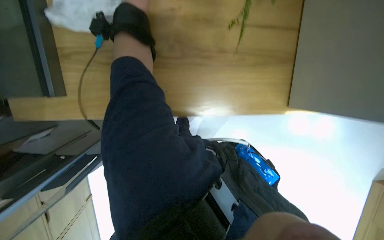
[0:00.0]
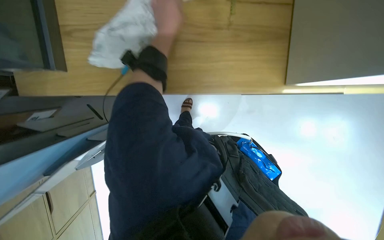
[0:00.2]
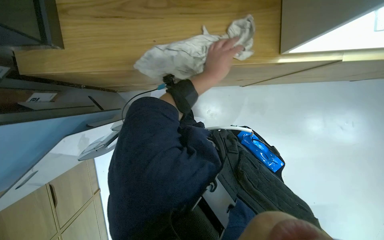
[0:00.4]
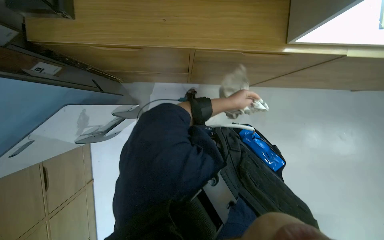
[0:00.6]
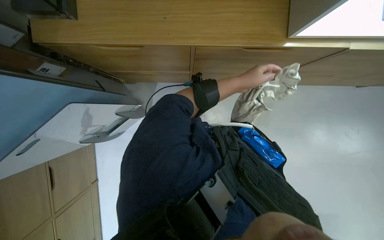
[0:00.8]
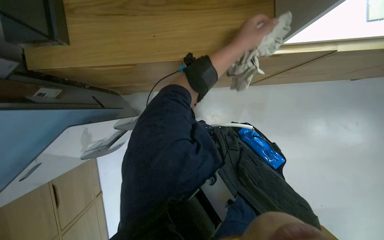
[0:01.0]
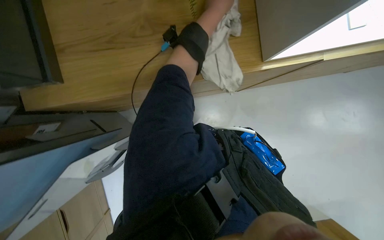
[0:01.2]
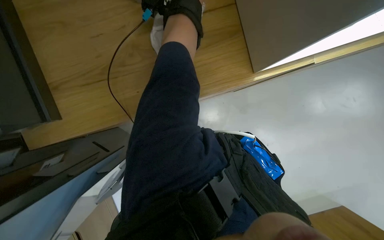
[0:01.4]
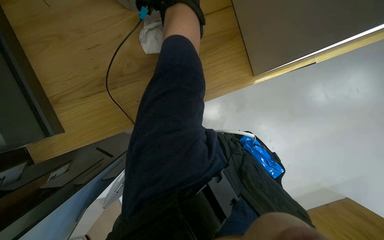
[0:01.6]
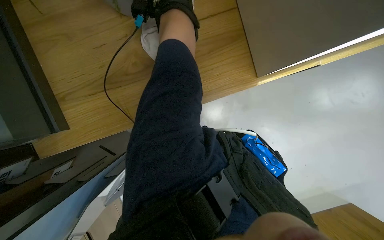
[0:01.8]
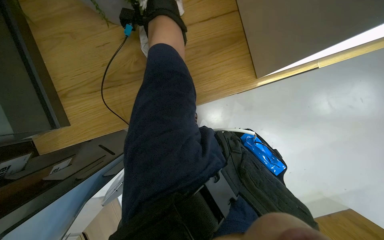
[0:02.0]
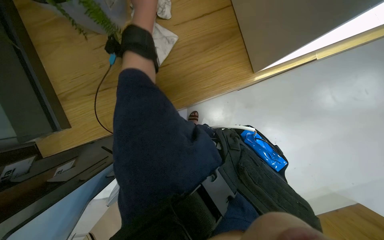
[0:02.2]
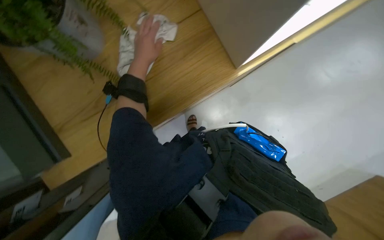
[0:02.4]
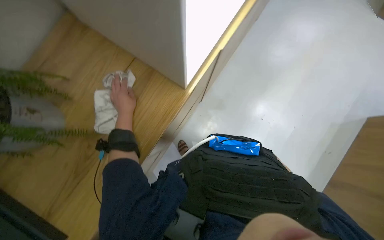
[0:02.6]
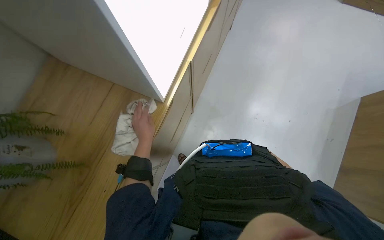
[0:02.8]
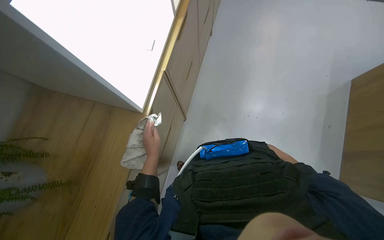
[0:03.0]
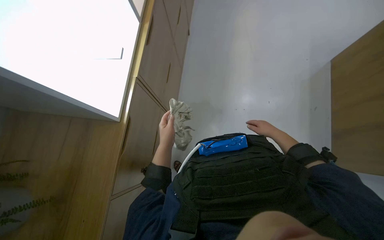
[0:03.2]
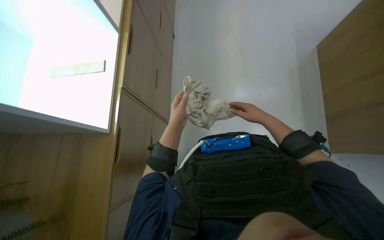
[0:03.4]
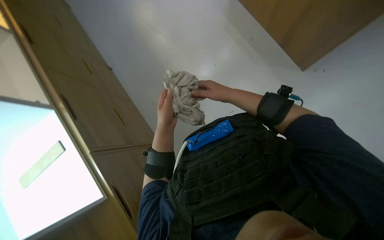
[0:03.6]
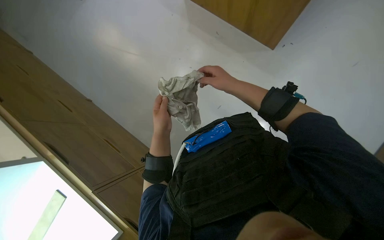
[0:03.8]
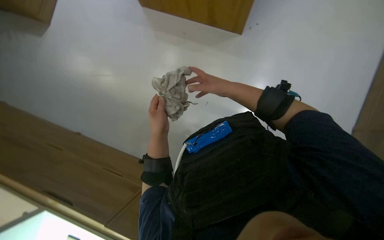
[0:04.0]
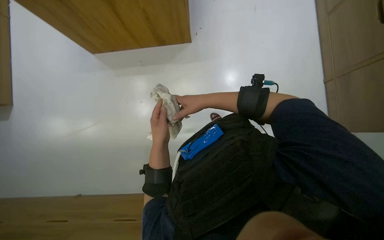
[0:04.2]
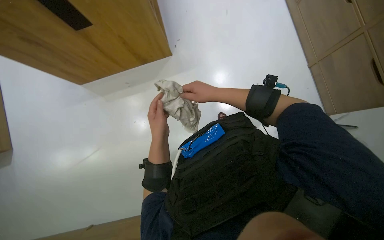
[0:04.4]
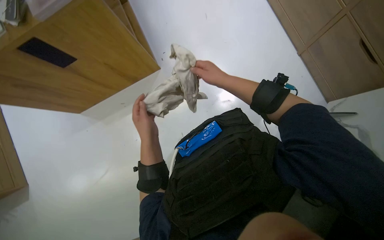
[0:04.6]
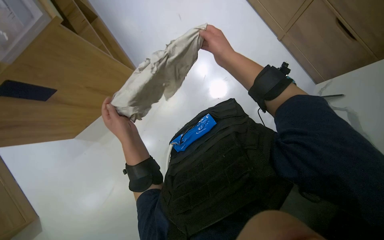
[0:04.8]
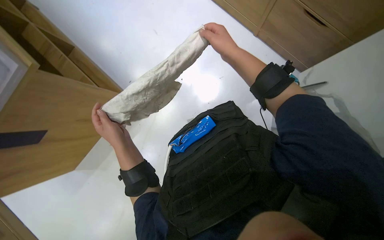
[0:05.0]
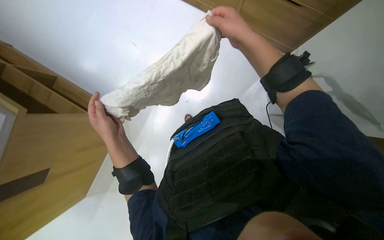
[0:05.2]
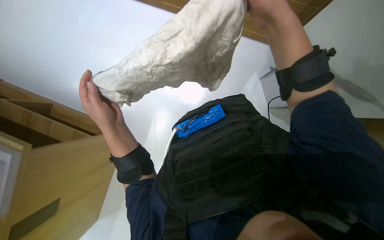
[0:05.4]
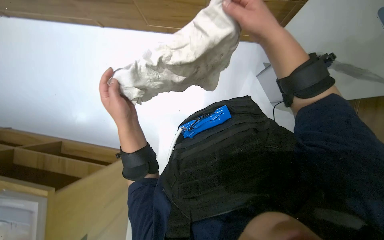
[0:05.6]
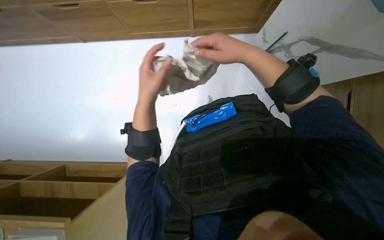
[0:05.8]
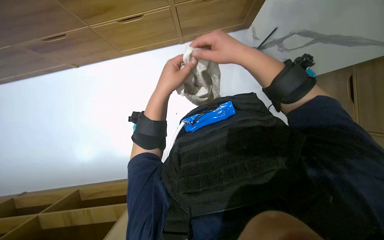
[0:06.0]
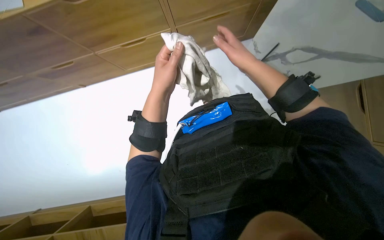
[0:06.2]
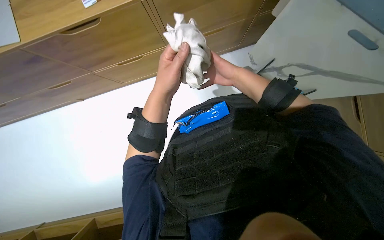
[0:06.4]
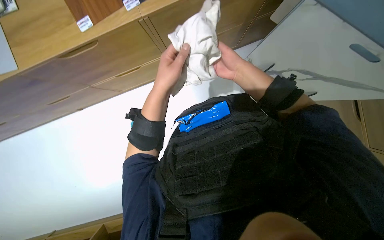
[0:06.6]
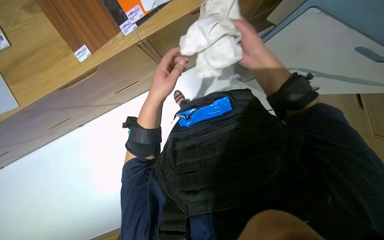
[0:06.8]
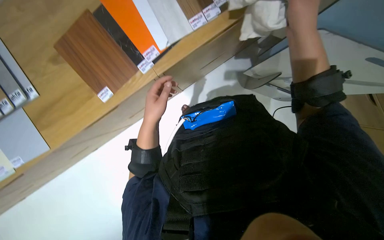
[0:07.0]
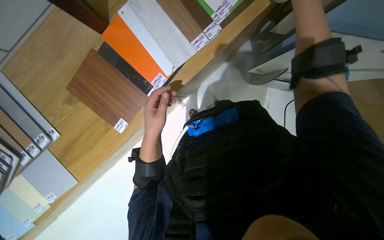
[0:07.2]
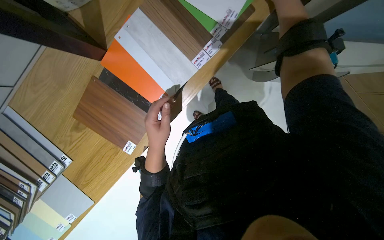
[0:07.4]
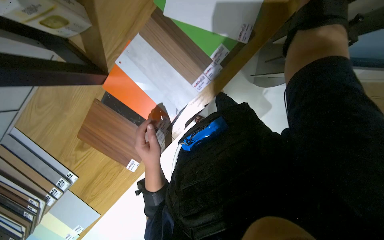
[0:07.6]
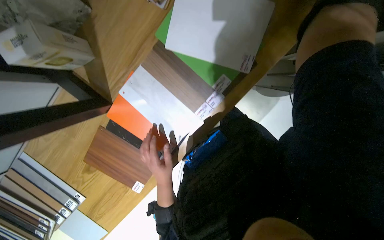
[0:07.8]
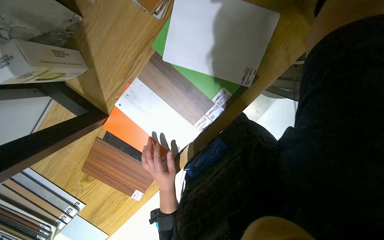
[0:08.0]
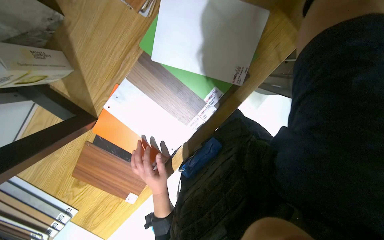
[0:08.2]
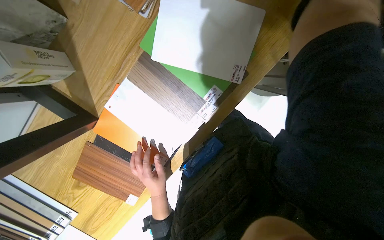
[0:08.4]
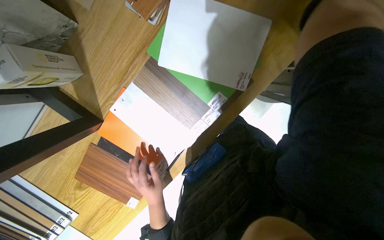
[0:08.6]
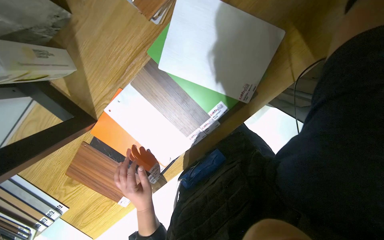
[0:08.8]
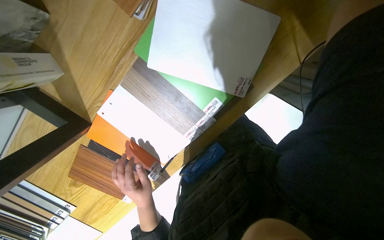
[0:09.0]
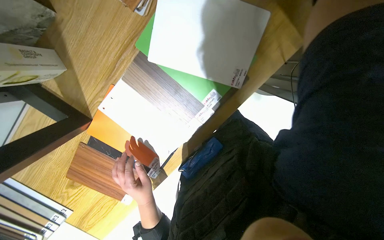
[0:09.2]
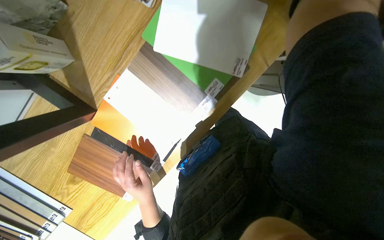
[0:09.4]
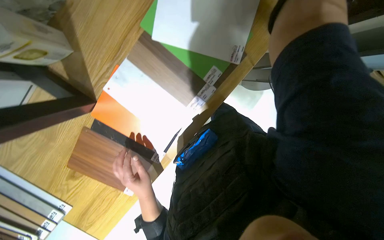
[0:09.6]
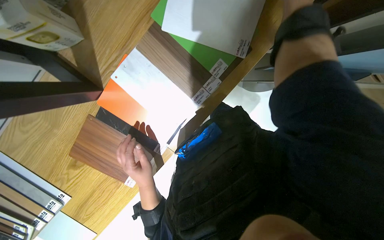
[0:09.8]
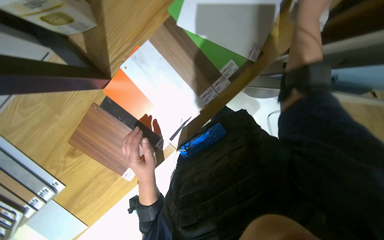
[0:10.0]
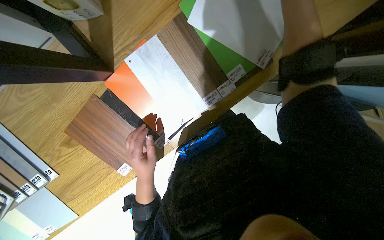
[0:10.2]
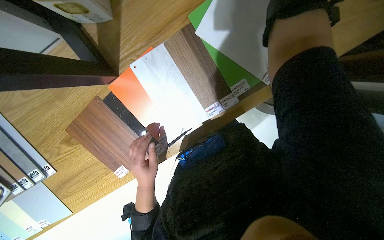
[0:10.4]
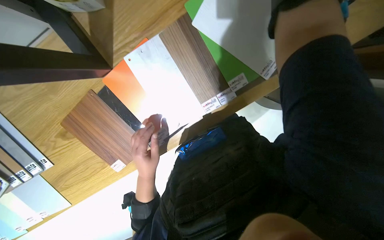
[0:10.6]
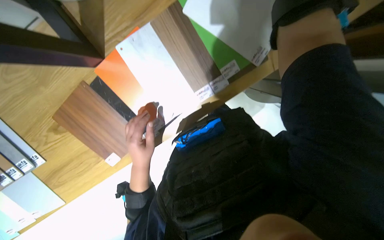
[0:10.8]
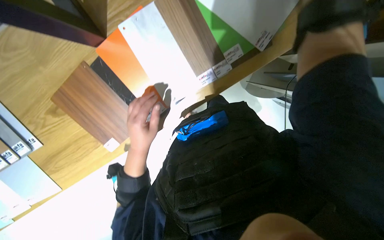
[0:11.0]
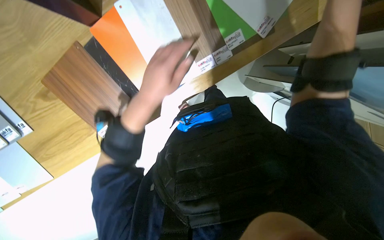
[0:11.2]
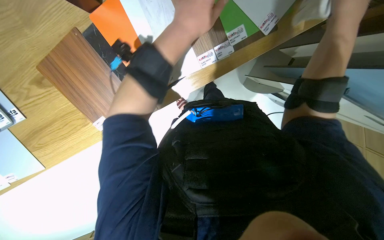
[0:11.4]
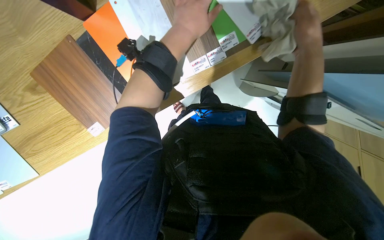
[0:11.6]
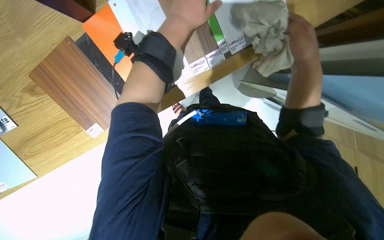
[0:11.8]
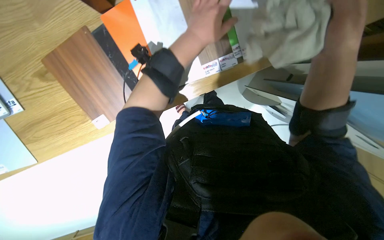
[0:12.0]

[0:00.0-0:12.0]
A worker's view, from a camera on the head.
Job: wiping surfaces.
The whole recording: Wiping wooden surfaces. The worker wipes various wooden surfaces and pieces with a white cloth.
0:01.6 to 0:03.0: The view tips upward by about 15 degrees. Everything in view rotates approximately 45 degrees counterclockwise.
0:03.0 to 0:04.4: The left hand is displaced up the picture by about 15 cm.
0:10.4 to 0:12.0: The left hand moves up the picture, to the right and nearer to the camera, roughly 30 cm.

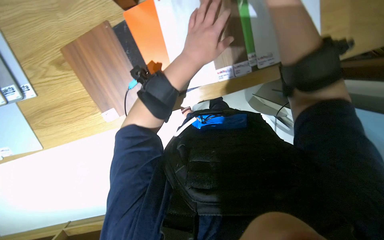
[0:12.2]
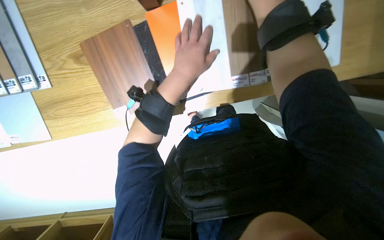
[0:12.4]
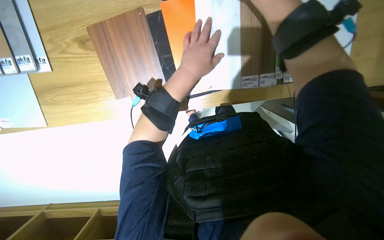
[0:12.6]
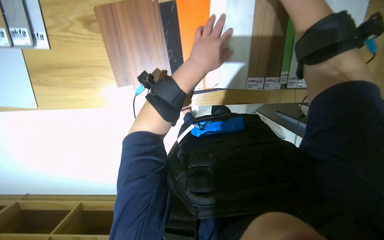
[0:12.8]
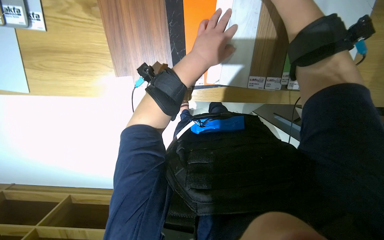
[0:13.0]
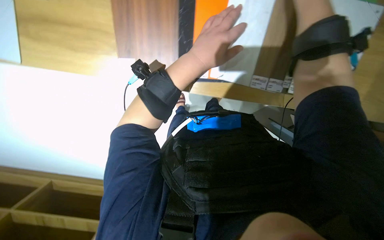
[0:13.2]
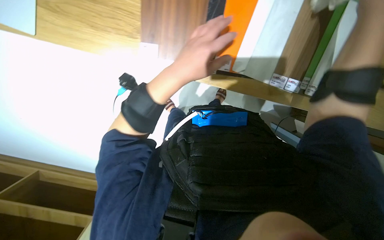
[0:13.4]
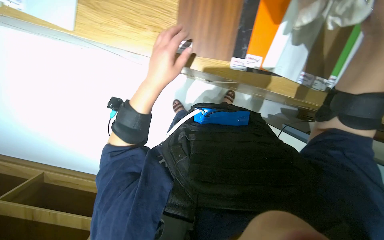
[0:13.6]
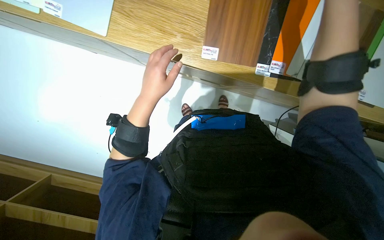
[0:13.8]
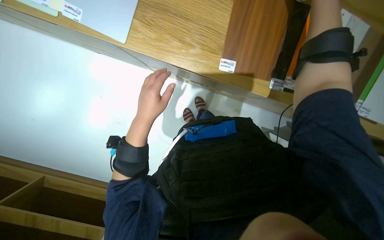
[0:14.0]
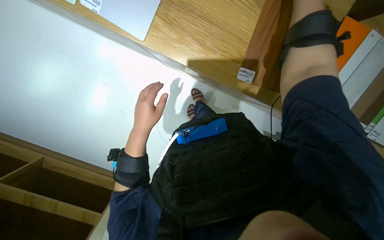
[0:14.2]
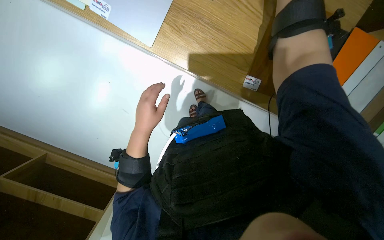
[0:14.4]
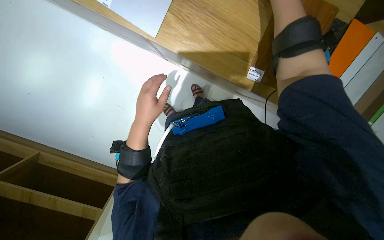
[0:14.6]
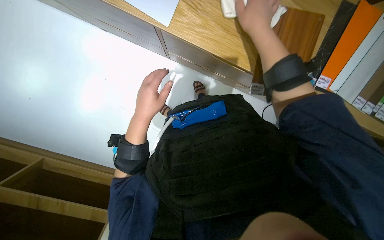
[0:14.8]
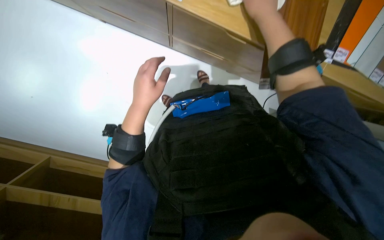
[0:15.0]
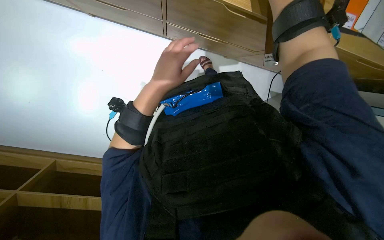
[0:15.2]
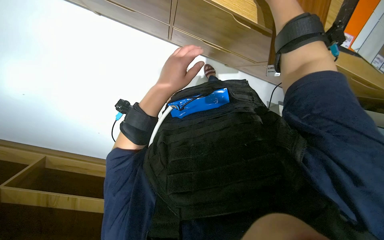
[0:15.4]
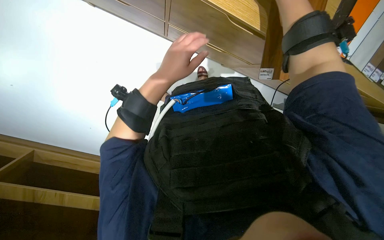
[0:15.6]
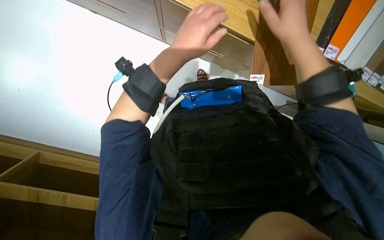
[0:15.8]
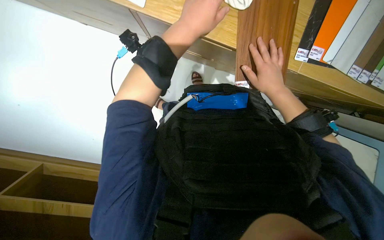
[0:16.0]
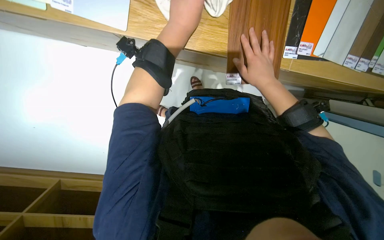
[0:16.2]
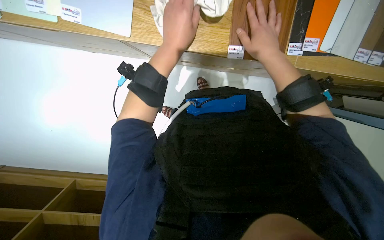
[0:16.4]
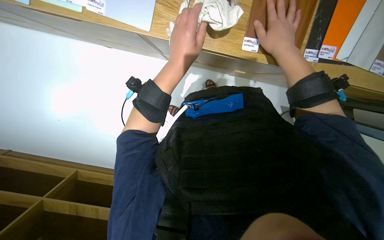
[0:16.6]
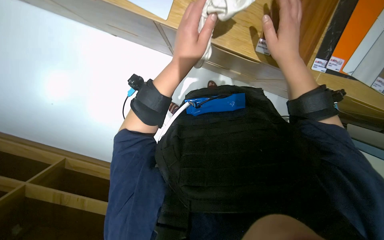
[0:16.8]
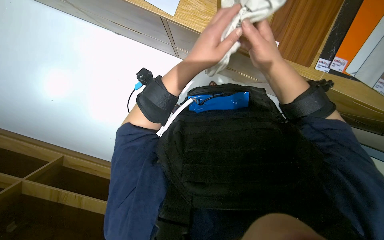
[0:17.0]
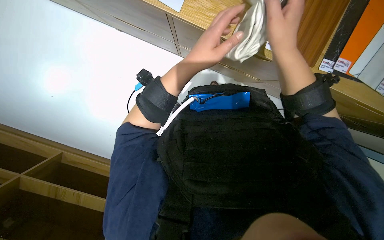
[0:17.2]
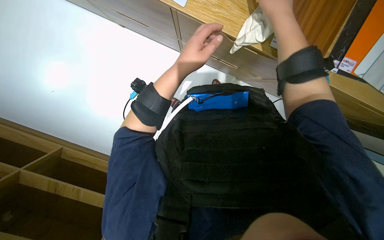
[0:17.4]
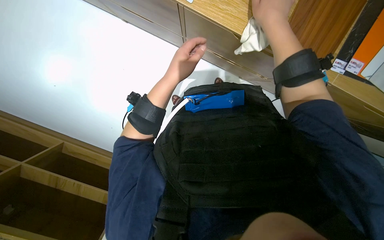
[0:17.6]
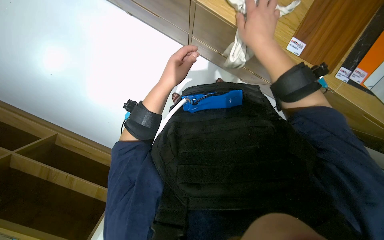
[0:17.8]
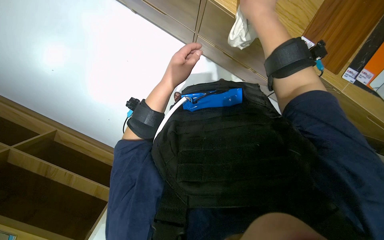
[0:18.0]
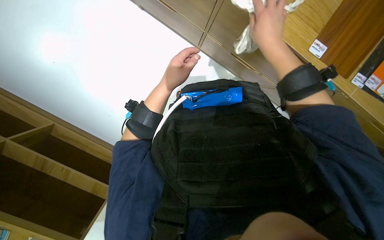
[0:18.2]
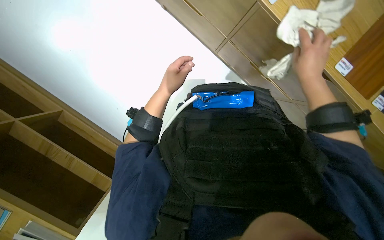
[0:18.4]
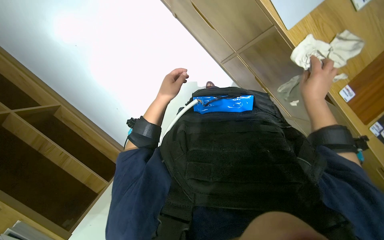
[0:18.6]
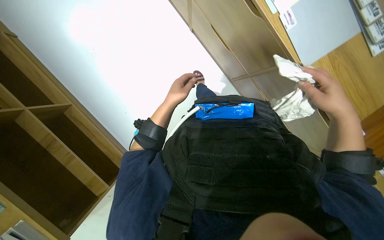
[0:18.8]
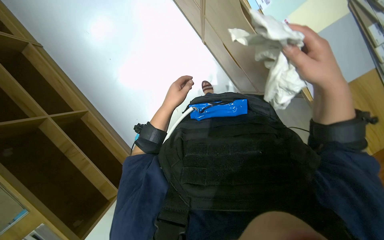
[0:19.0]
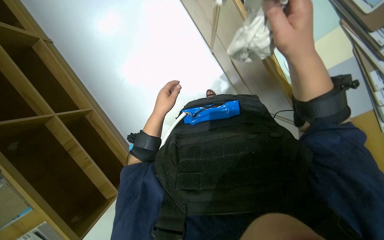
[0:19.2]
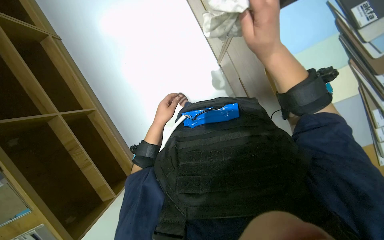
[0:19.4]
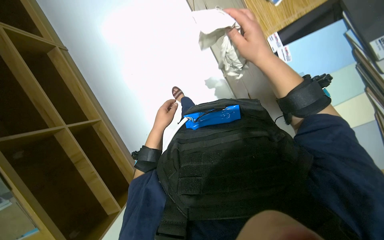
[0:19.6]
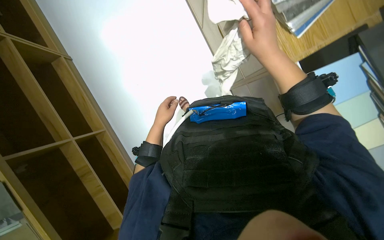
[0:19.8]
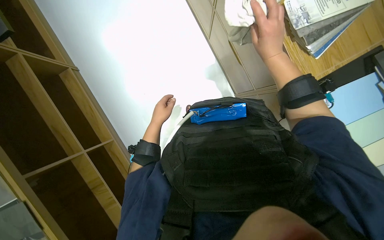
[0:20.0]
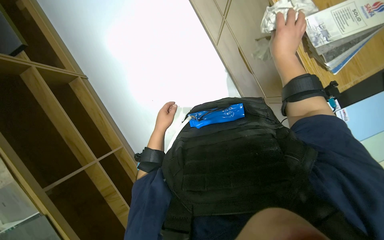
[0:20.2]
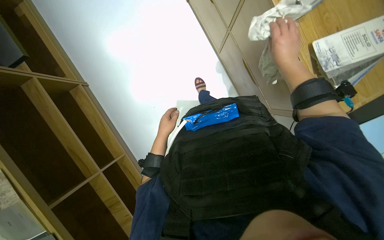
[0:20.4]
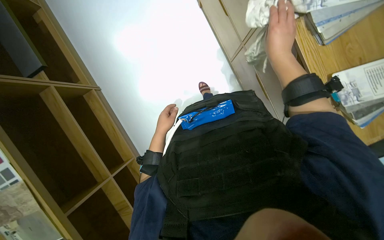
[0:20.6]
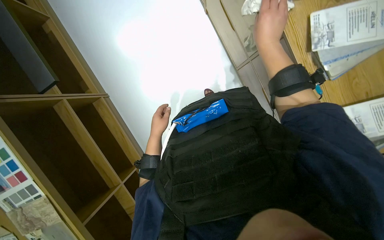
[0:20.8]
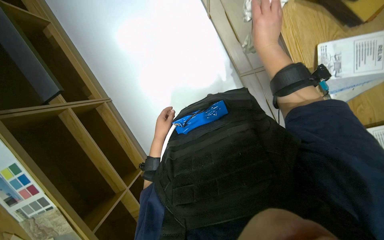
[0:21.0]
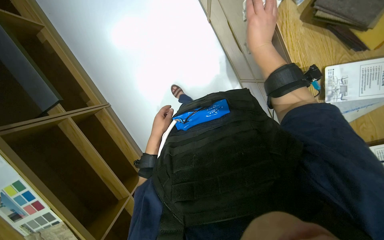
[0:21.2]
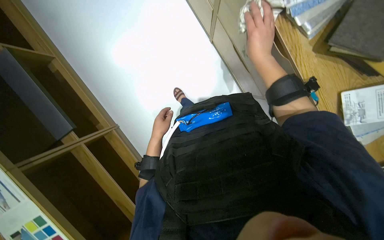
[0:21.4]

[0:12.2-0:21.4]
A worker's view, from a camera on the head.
Job: wiping surfaces.
The whole recording: Wiping wooden surfaces. The worker wipes various wooden surfaces and pieces with a white cloth.
0:12.2 to 0:13.8: The scene turns about 30 degrees clockwise in the picture. The left hand is displaced to the left and down the picture by some 30 cm.
0:15.2 to 0:16.8: The scene turns roughly 30 degrees clockwise in the picture.
0:16.8 to 0:18.4: The right hand goes some 15 cm farther from the camera. The left hand shifts some 20 cm farther from the camera and to the left.
0:18.4 to 0:19.8: The right hand travels to the left and nearer to the camera by approximately 25 cm.
0:19.8 to 0:21.4: The camera is carried approximately 80 cm.
